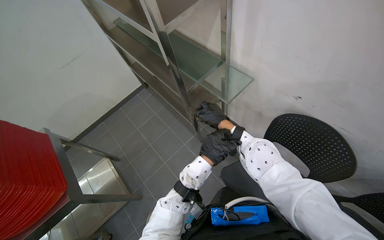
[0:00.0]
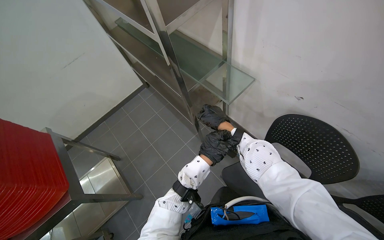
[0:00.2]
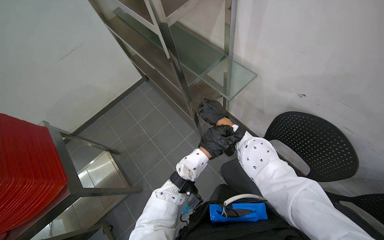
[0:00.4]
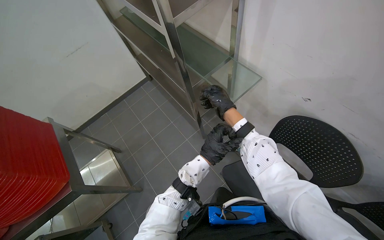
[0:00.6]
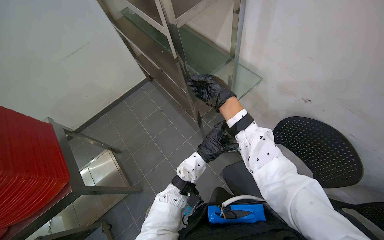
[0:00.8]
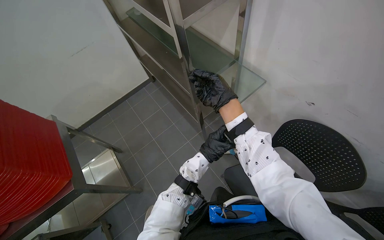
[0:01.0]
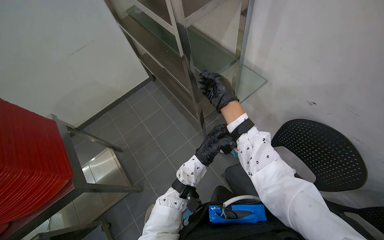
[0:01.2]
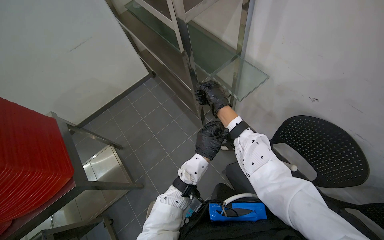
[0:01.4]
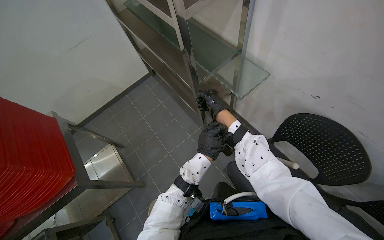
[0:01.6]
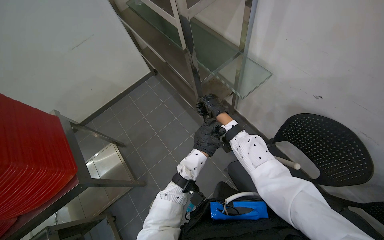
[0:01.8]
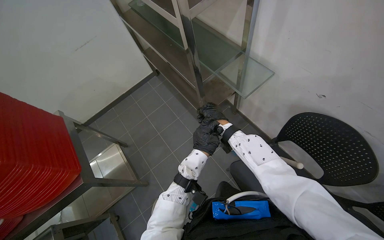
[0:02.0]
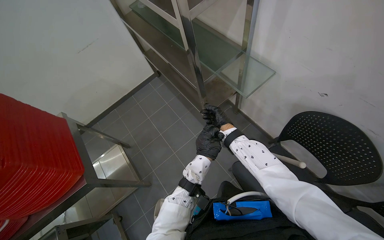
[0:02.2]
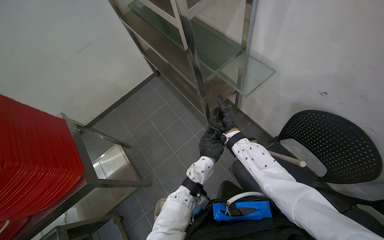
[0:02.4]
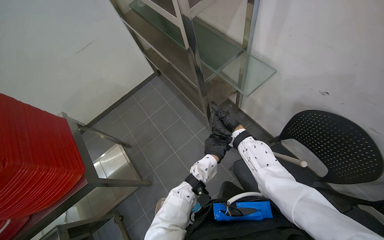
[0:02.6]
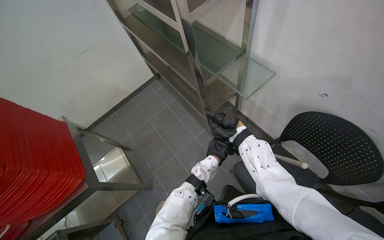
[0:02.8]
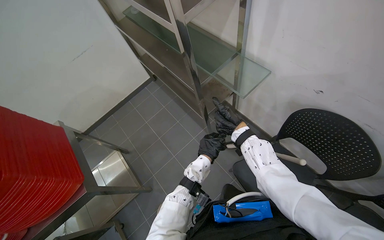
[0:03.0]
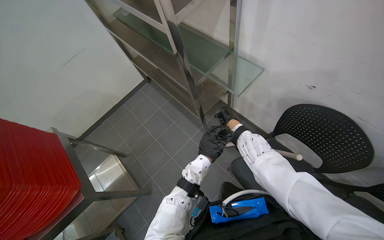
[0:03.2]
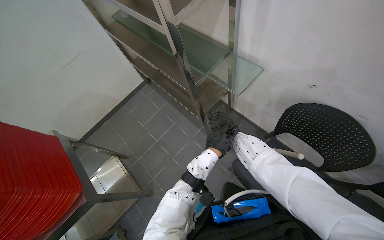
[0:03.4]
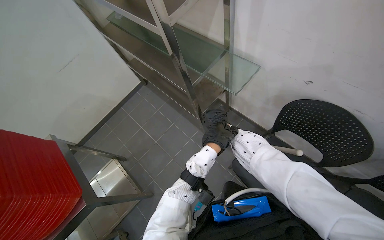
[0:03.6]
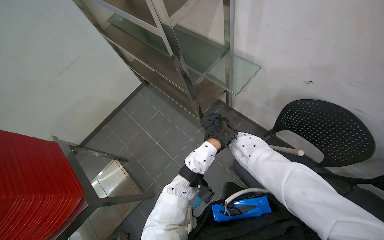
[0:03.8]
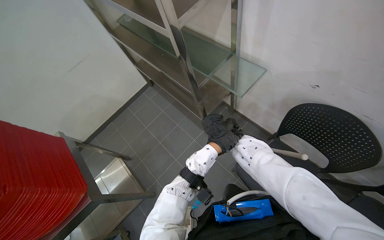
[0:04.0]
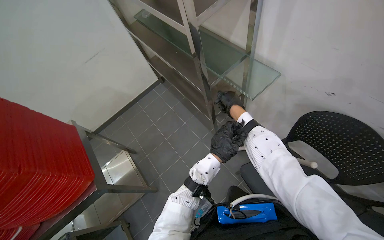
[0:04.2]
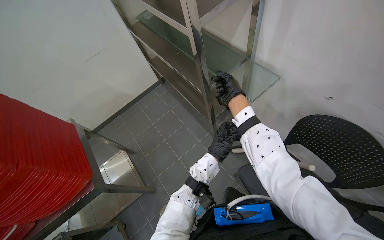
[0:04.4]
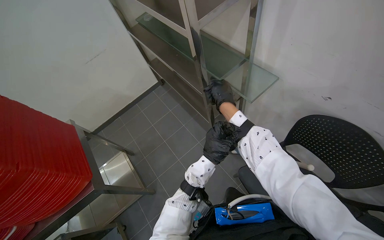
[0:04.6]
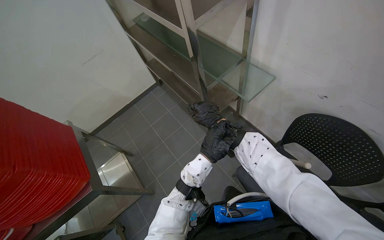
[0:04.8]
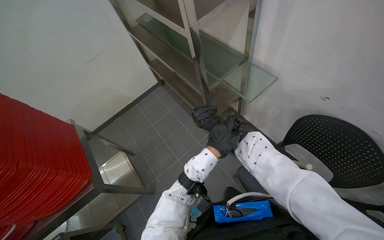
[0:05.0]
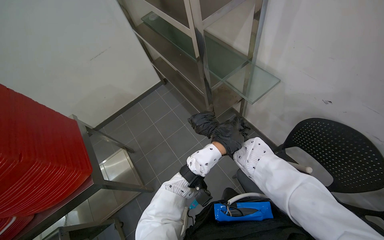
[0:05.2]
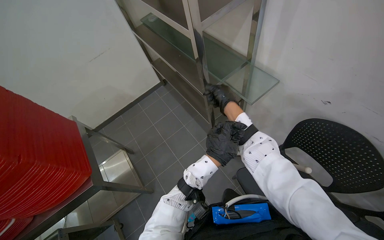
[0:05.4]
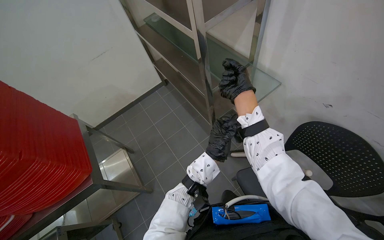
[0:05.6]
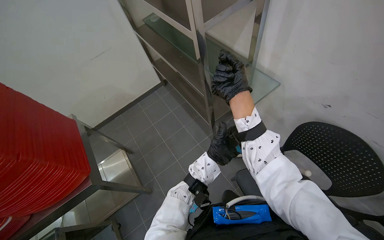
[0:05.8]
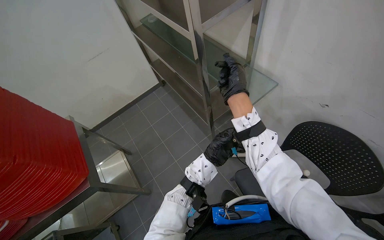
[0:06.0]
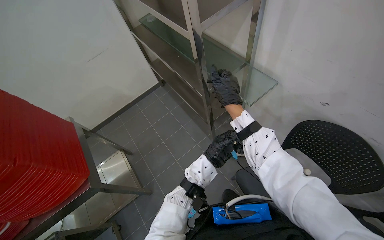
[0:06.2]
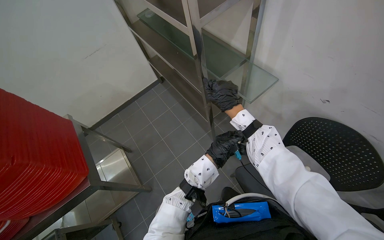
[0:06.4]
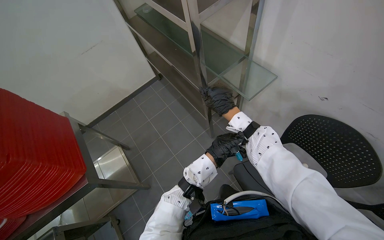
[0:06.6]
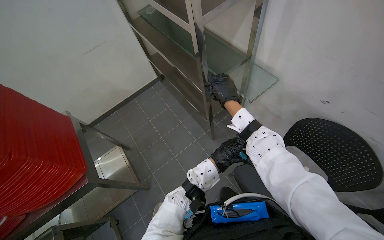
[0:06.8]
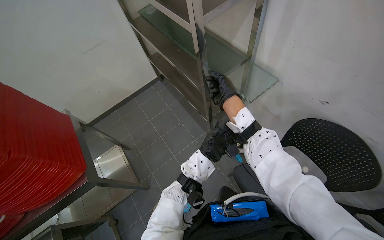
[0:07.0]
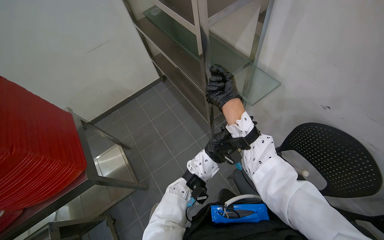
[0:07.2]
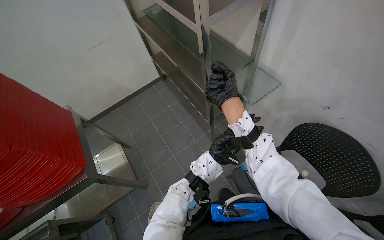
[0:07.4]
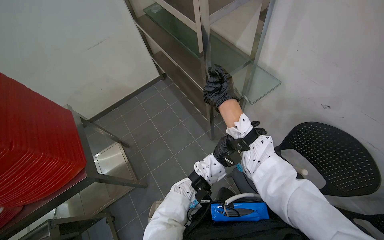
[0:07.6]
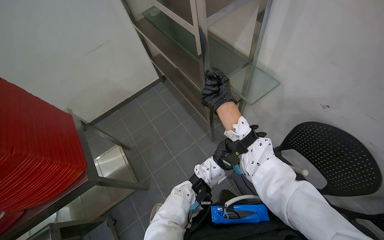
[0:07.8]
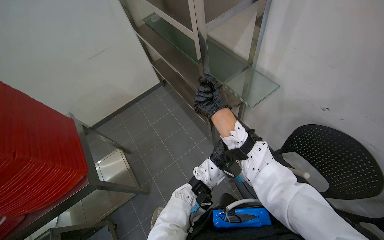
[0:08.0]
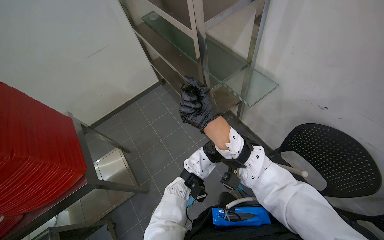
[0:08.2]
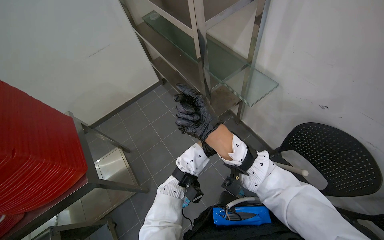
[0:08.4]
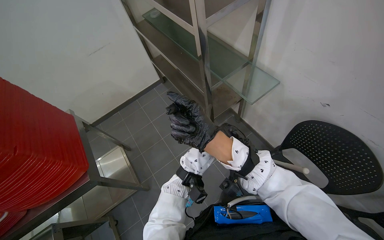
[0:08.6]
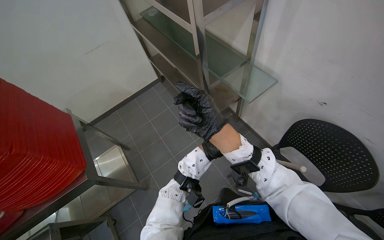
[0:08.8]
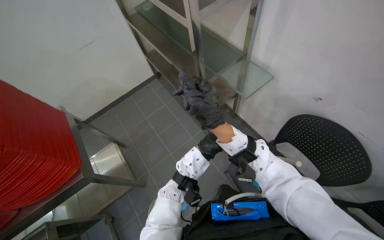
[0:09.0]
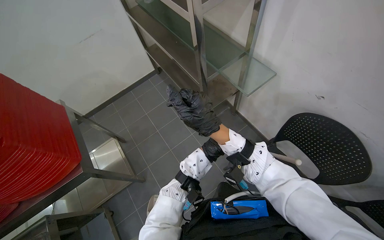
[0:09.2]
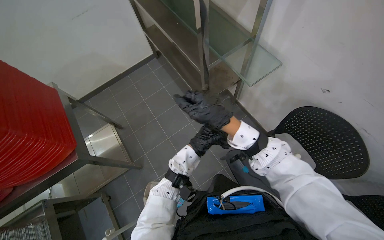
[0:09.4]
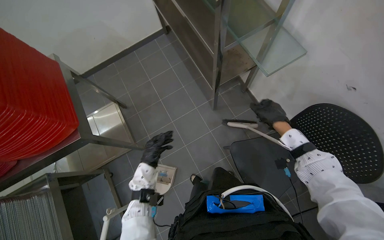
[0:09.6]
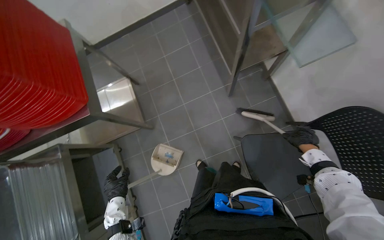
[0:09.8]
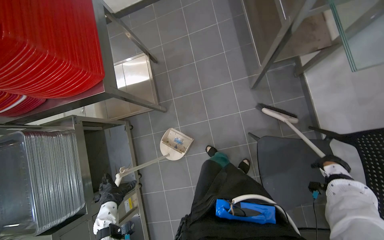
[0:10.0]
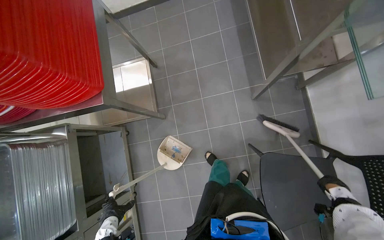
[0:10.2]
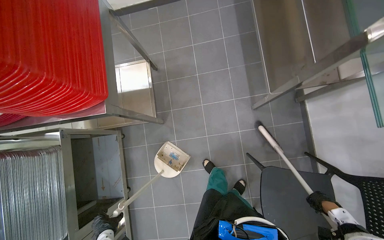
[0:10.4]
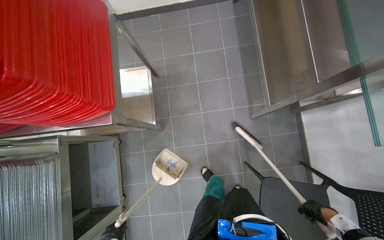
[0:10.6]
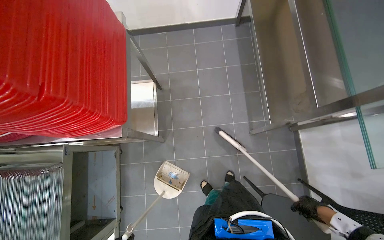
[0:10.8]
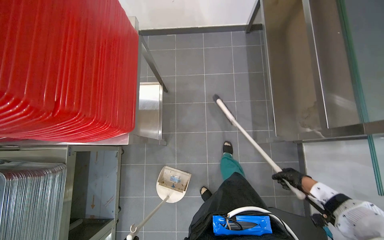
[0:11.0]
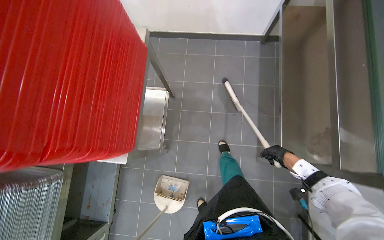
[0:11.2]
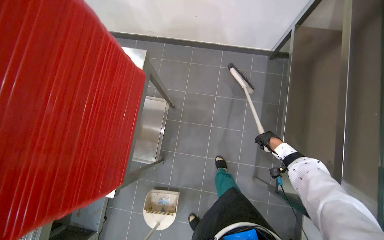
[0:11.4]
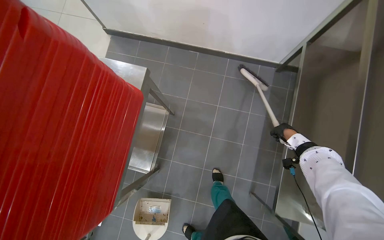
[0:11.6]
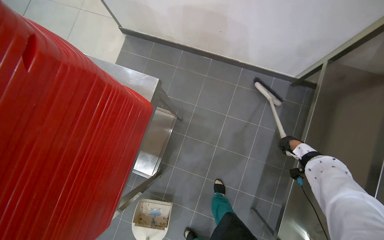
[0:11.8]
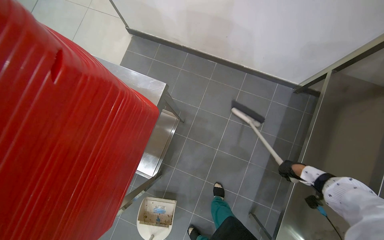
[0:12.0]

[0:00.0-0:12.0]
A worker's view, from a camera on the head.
Job: sweeping floor.
The whole recording: Sweeping kitchen floor. The worker sweeps the kitchen floor with a broom and dustpan, moving chairs to clean underneath them.
0:01.6 to 0:03.0: The right hand moves roughly 10 cm farther from the camera and comes back.
0:07.6 to 0:09.0: The right hand moves nearer to the camera and down the picture, roughly 15 cm.
0:09.0 to 0:10.4: The camera pitches downward, by about 25 degrees. The scene rotates clockwise by roughly 30 degrees. The right hand moves farther from the camera and to the right, about 50 cm.
0:10.4 to 0:12.0: The camera is carried approximately 60 cm. The scene turns about 30 degrees clockwise in the picture.

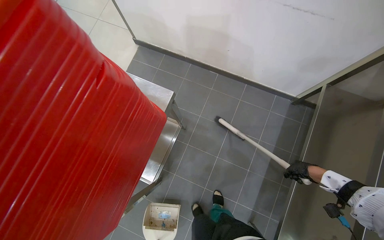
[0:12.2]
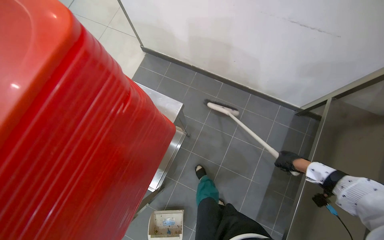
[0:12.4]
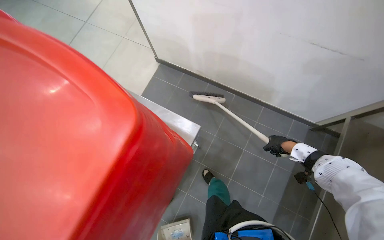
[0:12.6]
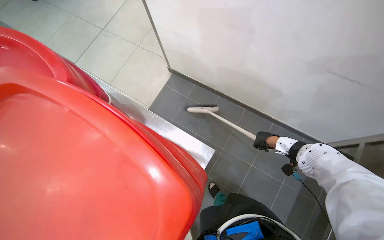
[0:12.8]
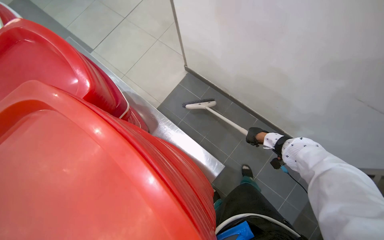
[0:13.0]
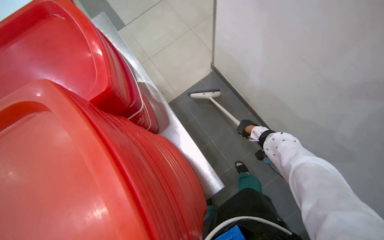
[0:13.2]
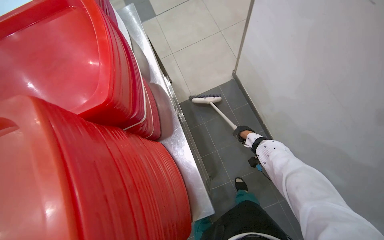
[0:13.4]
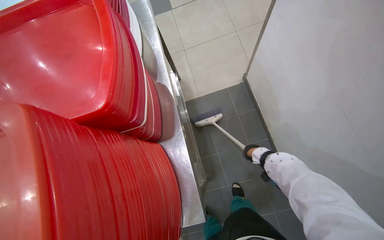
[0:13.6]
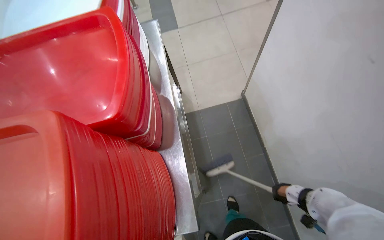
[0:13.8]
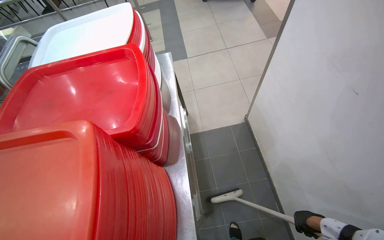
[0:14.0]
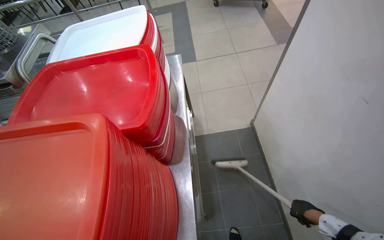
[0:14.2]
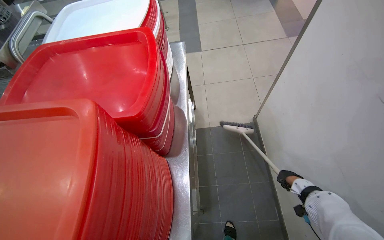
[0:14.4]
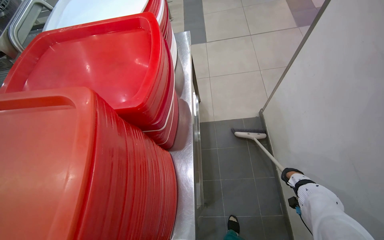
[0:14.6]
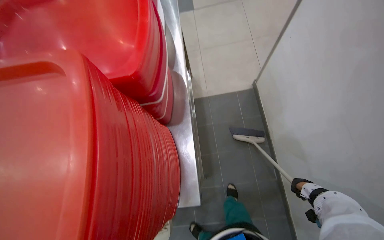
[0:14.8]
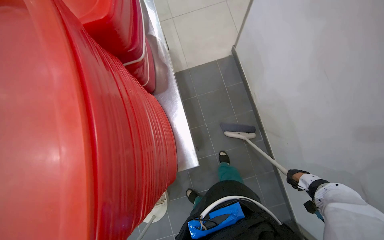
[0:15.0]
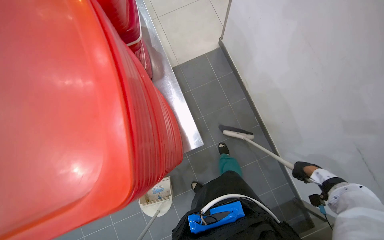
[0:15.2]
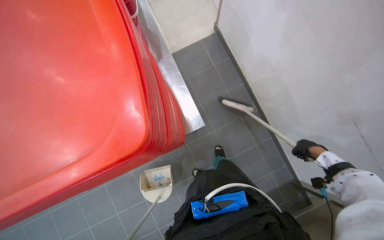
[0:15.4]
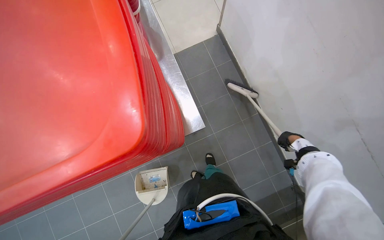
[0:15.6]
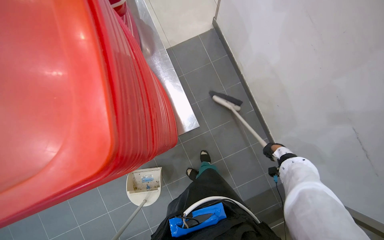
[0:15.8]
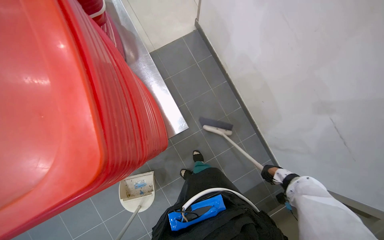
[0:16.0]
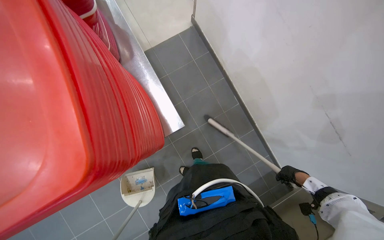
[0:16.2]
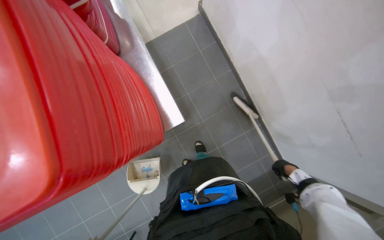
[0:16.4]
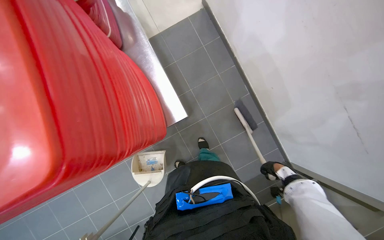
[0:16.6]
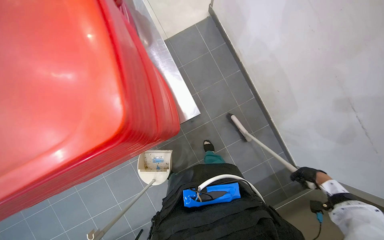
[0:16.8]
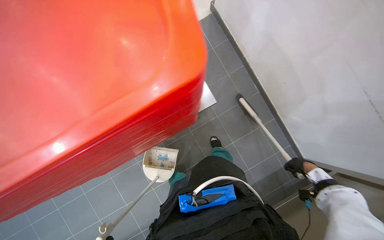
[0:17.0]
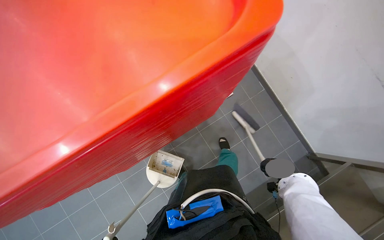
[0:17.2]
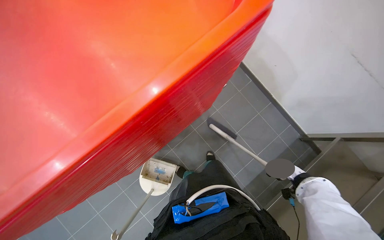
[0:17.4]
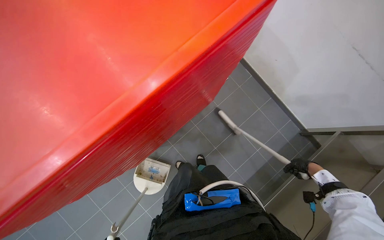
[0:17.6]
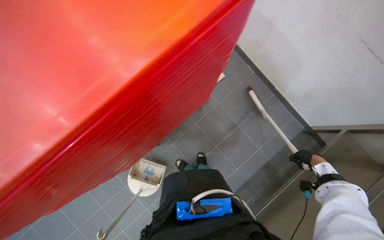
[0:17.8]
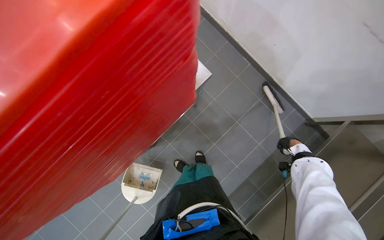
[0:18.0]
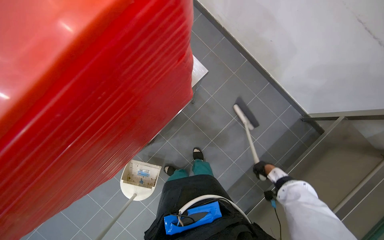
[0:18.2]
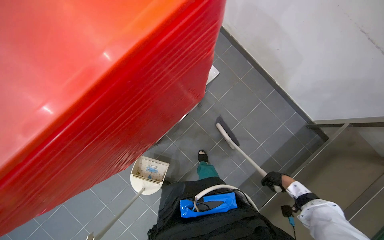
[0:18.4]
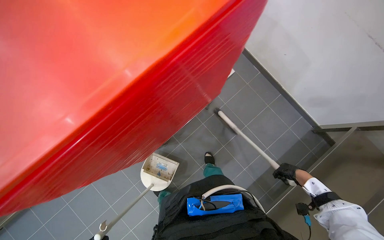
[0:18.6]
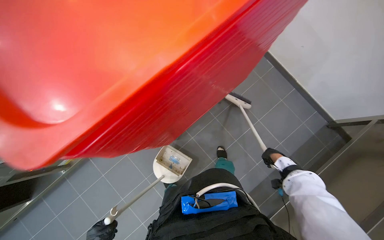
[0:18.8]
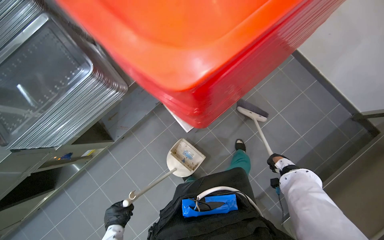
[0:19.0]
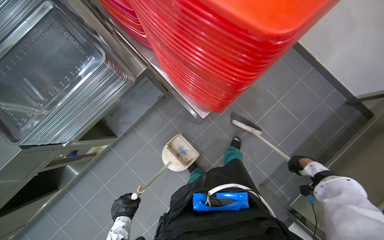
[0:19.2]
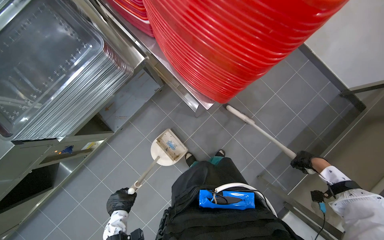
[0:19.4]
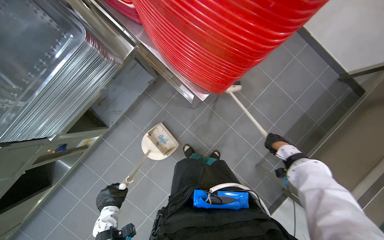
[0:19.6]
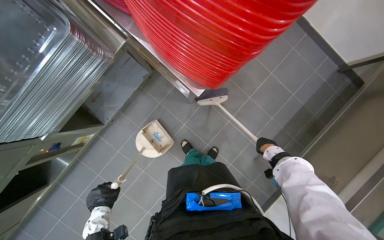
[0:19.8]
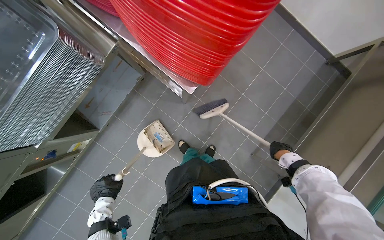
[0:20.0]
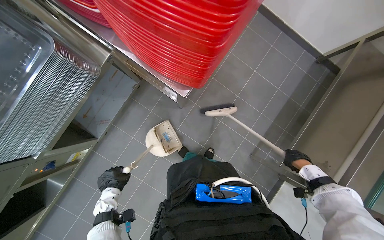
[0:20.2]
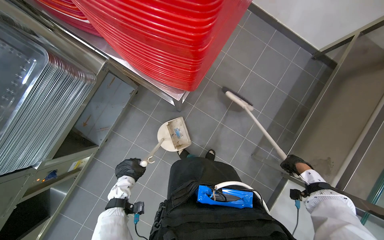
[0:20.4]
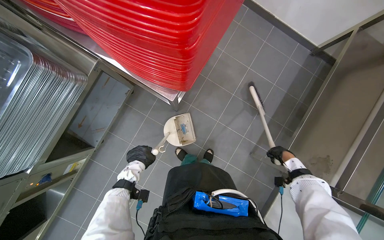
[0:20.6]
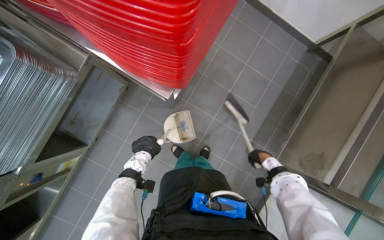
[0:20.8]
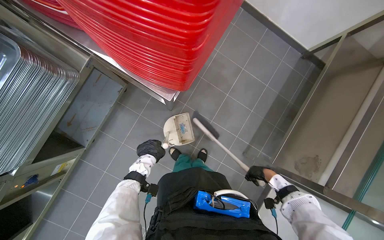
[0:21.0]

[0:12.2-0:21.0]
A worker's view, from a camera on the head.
Job: sweeping floor.
The whole recording: Sweeping kitchen floor. The worker sweeps the kitchen floor with a broom and dustpan, moving chairs to clean underneath them.
0:12.2 to 0:13.6: The wearer looks about 30 degrees further to the left. The view tips upward by some 15 degrees. The right hand shifts some 20 cm farther from the camera and to the left.
0:16.6 to 0:18.0: The right hand goes nearer to the camera and returns, some 10 cm each way.
0:18.0 to 0:19.6: The right hand is displaced to the left by roughly 25 cm.
0:19.6 to 0:21.0: The right hand goes some 15 cm down the picture. The left hand heads up the picture and to the right, covering about 30 cm.
